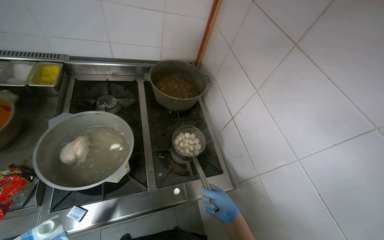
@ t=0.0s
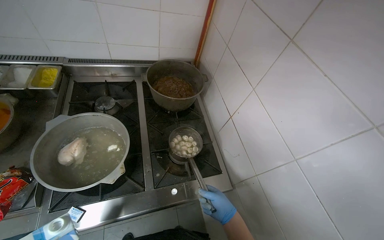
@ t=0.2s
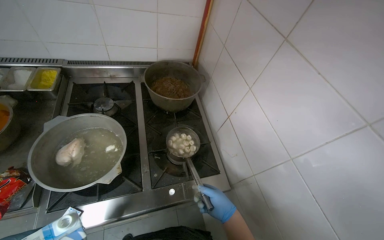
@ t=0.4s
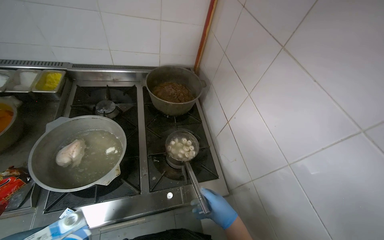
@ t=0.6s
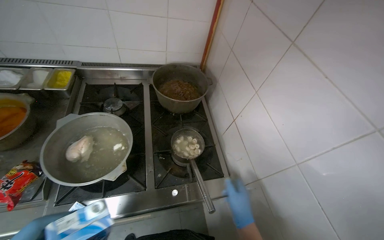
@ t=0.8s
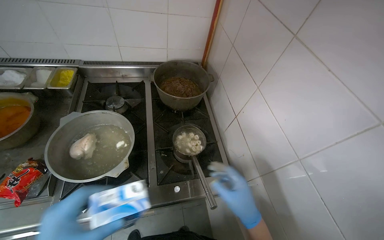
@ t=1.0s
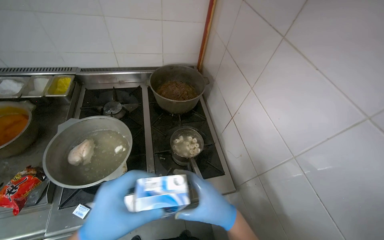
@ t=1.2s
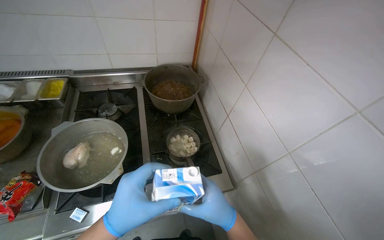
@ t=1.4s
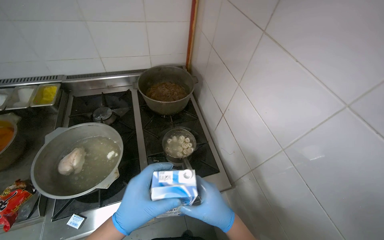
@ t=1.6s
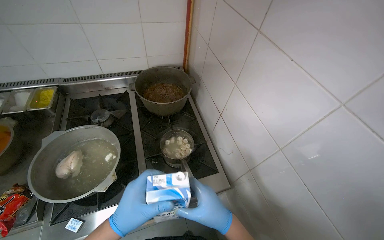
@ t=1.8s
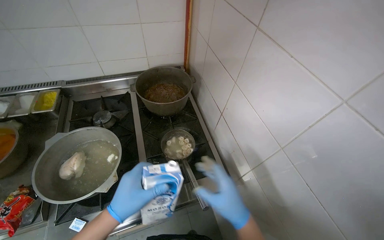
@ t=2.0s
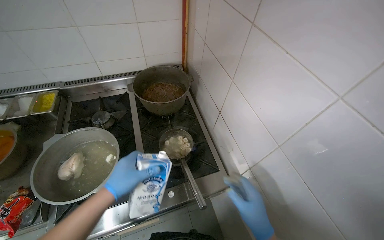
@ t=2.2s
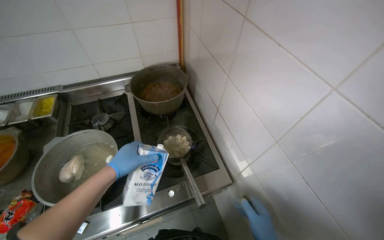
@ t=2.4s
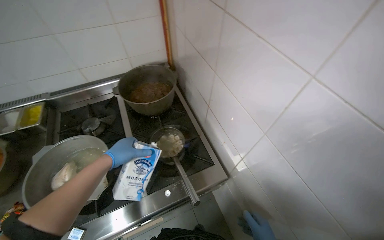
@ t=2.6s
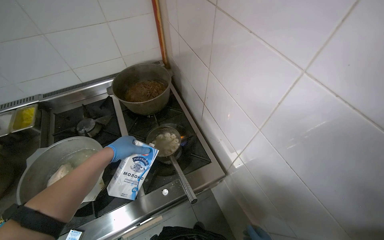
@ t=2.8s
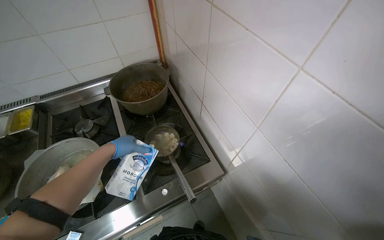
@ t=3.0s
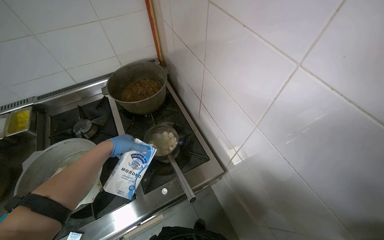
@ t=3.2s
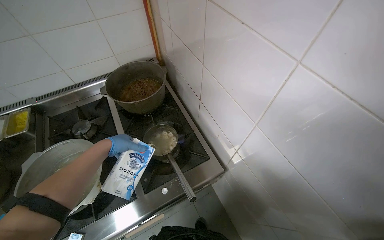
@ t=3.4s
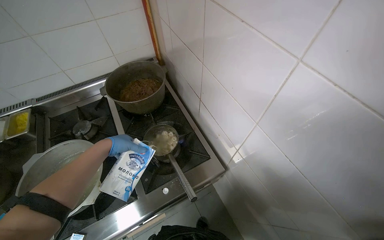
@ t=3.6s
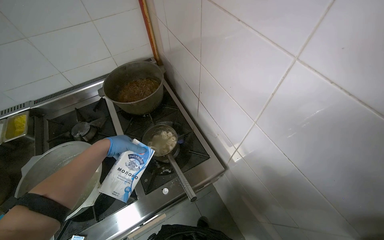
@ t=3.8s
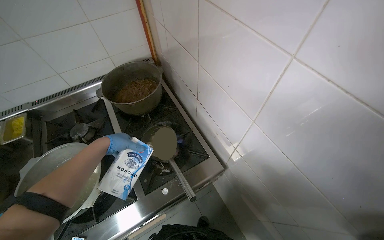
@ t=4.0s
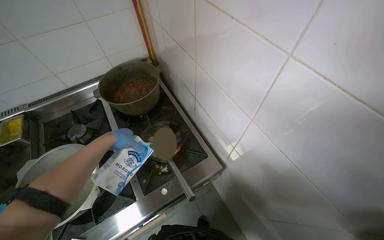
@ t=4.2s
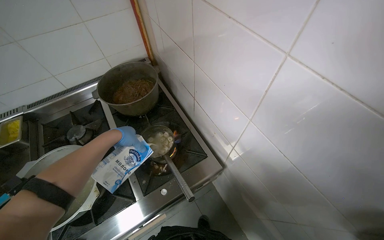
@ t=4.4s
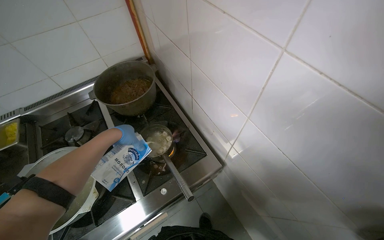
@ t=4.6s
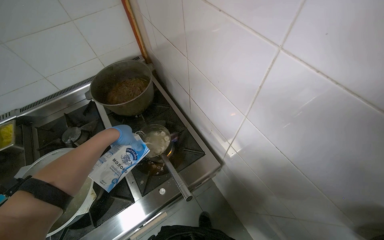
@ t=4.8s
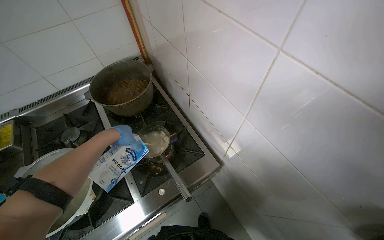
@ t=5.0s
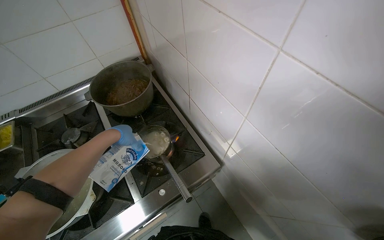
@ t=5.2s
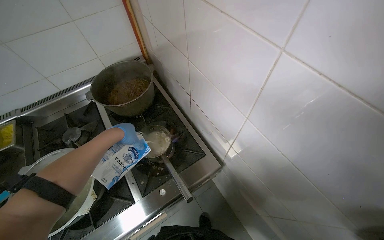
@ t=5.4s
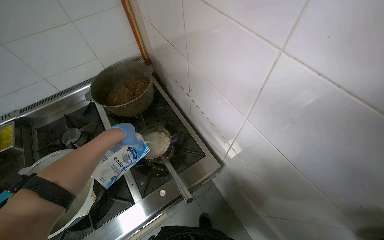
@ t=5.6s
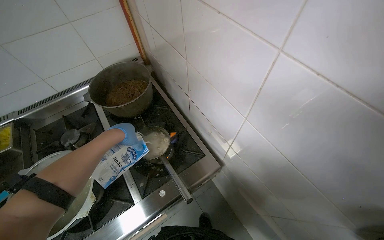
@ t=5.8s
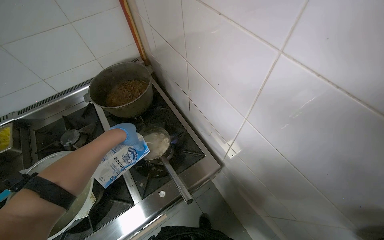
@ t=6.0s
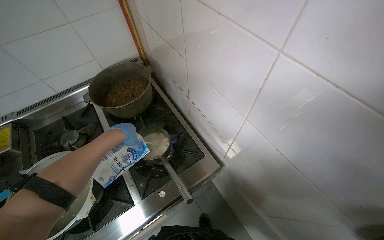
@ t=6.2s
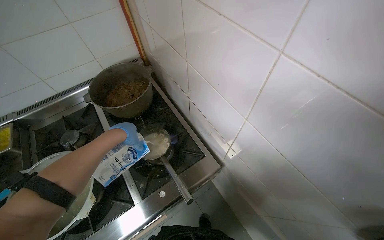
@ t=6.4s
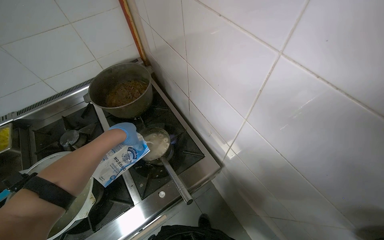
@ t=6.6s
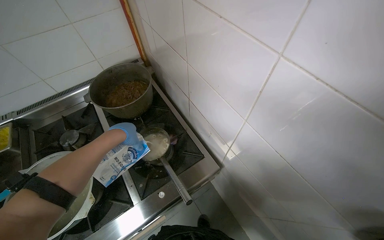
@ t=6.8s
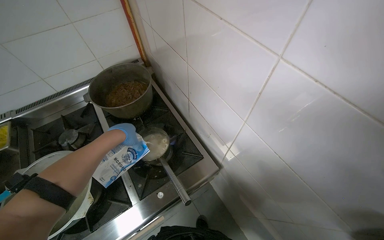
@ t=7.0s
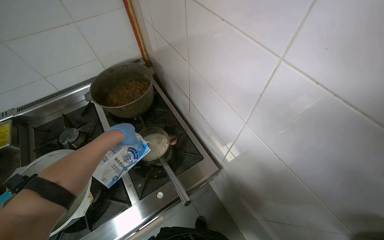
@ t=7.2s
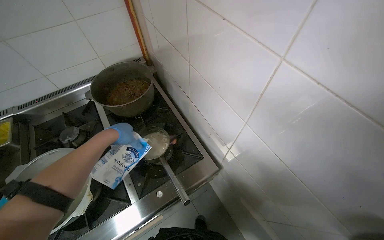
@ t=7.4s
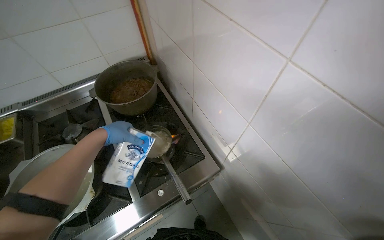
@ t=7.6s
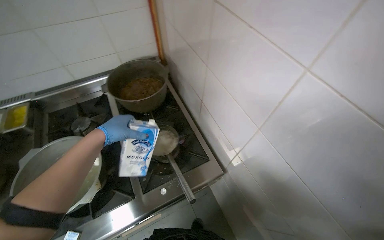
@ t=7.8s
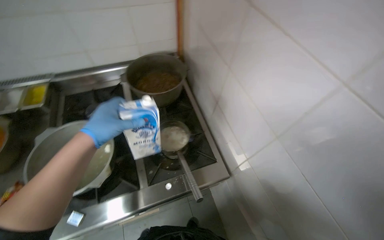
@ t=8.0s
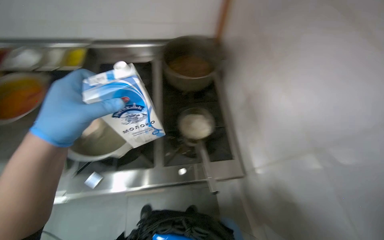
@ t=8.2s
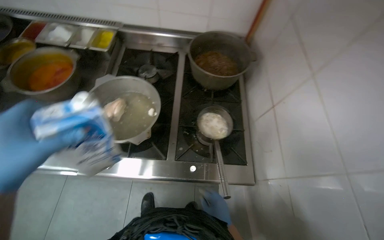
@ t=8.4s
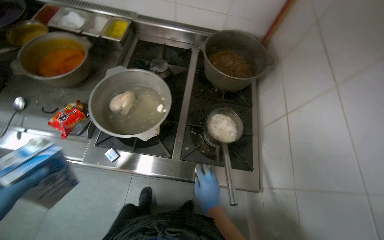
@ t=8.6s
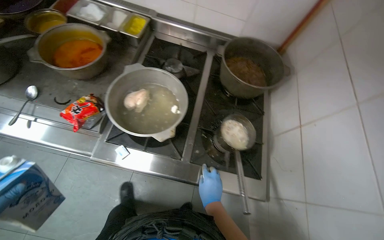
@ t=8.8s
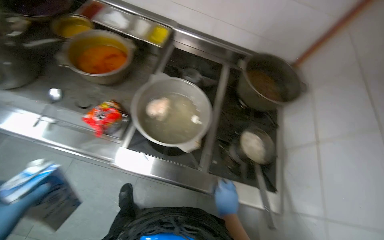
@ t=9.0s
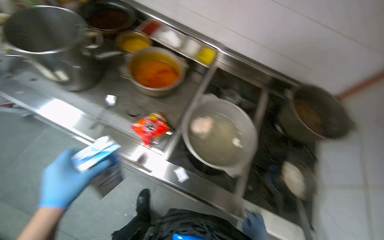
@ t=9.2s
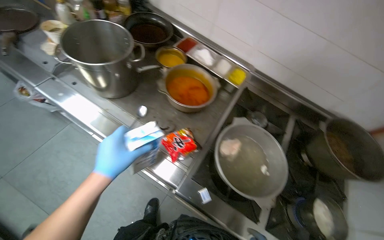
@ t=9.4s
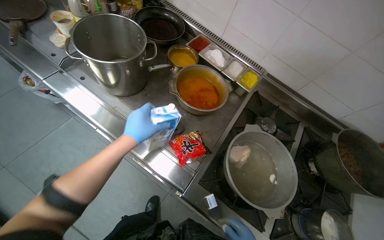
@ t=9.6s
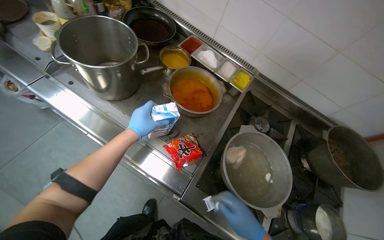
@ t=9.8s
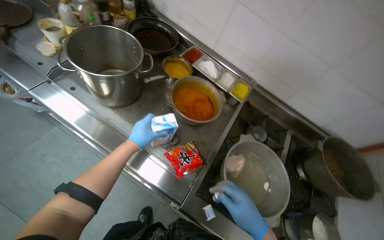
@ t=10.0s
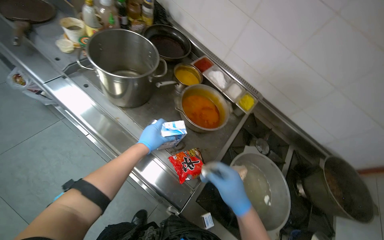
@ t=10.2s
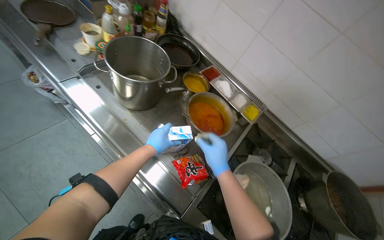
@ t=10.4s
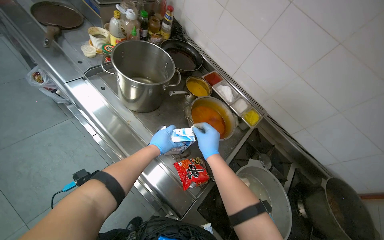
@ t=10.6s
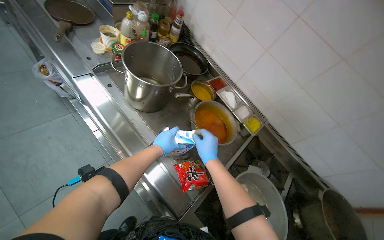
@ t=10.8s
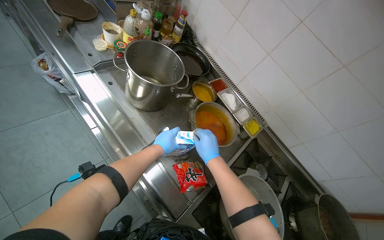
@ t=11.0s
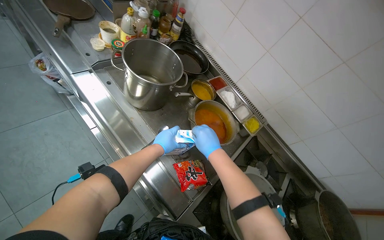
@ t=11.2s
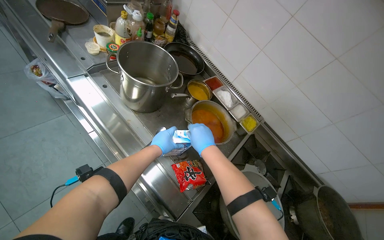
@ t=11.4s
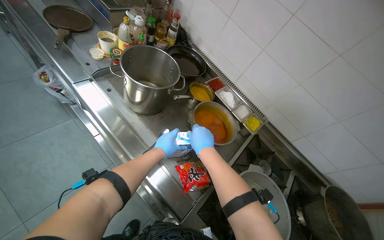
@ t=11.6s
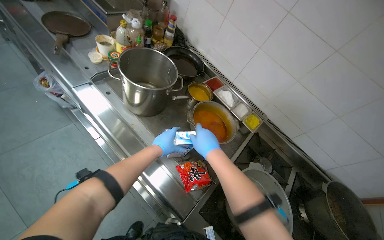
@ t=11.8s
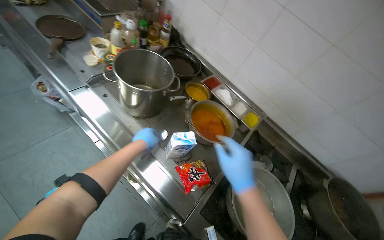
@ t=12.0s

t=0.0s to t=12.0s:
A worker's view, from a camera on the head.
Job: cooking food.
The whole recording: Cooking dumplings in pot. The worker scoops dumplings from the pot, adds milk, and stirs them.
t=0.0s to t=1.6s: The right hand shifts about 10 cm nearer to the camera.
t=1.6s to t=3.0s: The left hand heads farther from the camera and up the picture, covering approximately 25 cm.
t=7.6s to t=9.0s: Everything in view rotates approximately 45 degrees clockwise.
t=9.0s to t=10.4s: The head travels roughly 40 cm. The view tilts approximately 10 degrees upward. The scene rotates clockwise by about 25 degrees.
t=10.4s to t=12.0s: The right hand moves nearer to the camera, approximately 10 cm.

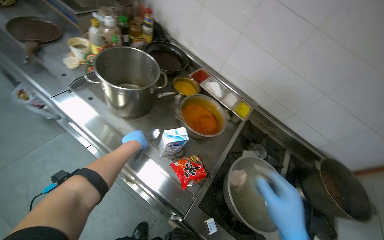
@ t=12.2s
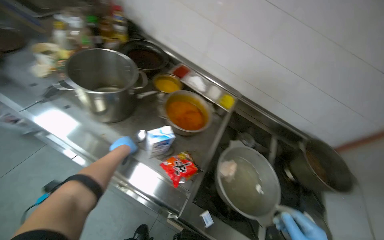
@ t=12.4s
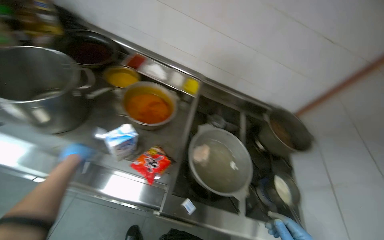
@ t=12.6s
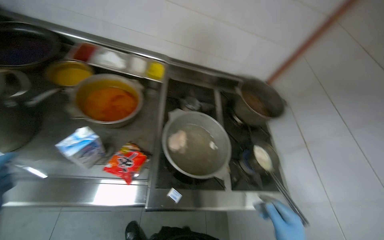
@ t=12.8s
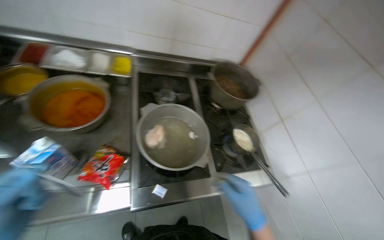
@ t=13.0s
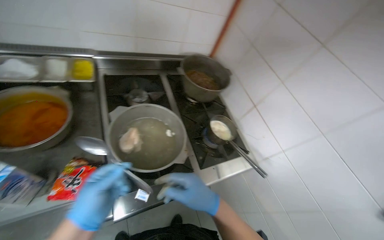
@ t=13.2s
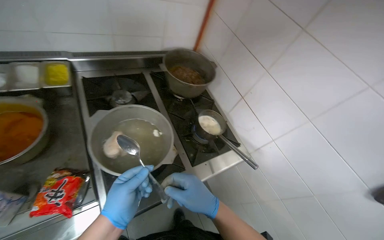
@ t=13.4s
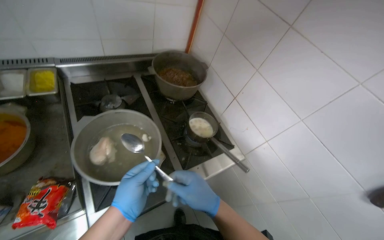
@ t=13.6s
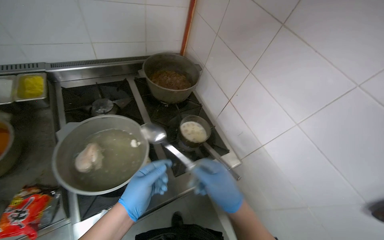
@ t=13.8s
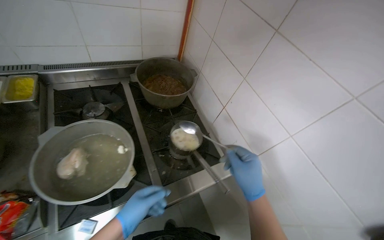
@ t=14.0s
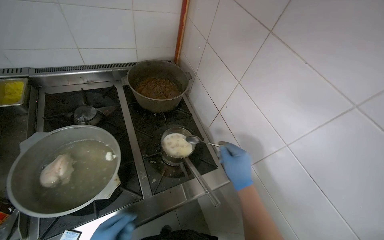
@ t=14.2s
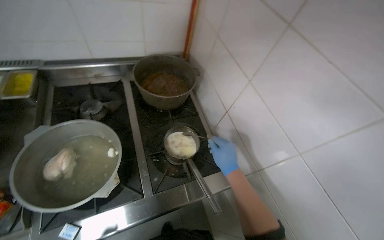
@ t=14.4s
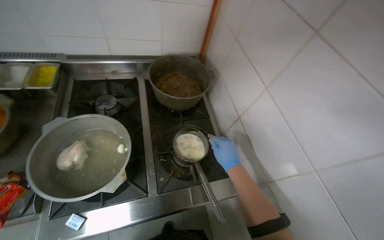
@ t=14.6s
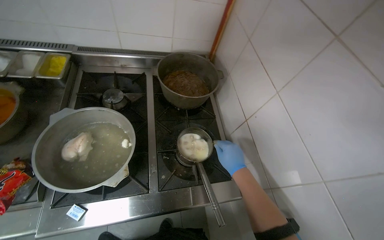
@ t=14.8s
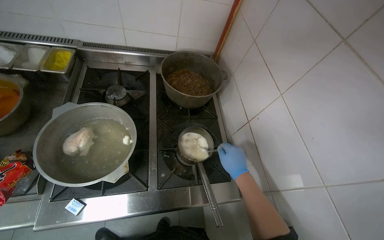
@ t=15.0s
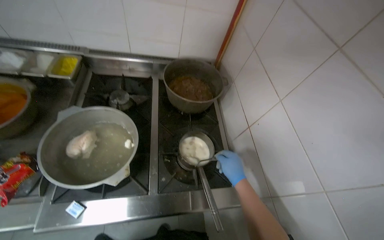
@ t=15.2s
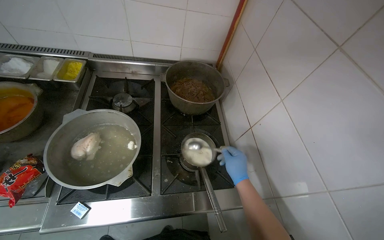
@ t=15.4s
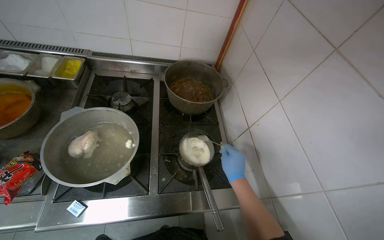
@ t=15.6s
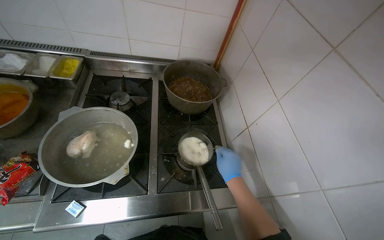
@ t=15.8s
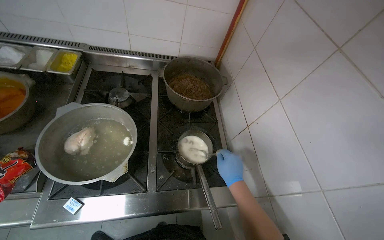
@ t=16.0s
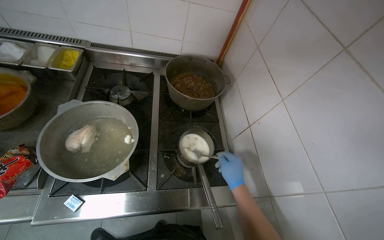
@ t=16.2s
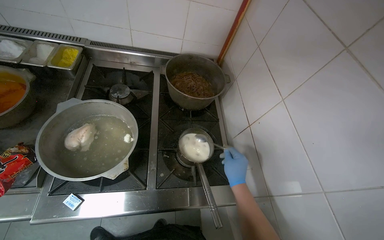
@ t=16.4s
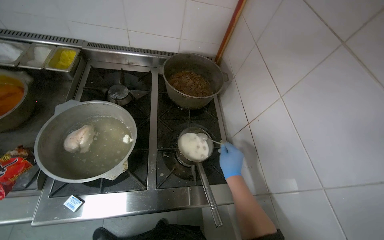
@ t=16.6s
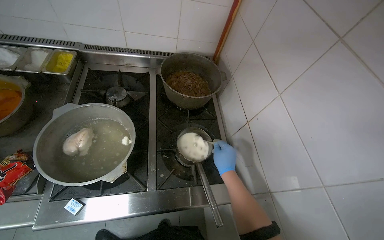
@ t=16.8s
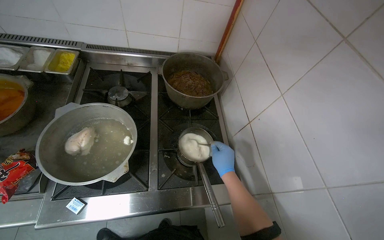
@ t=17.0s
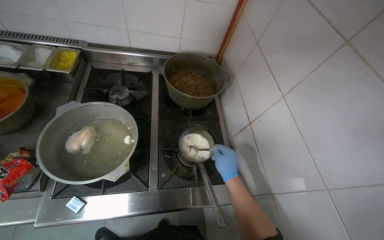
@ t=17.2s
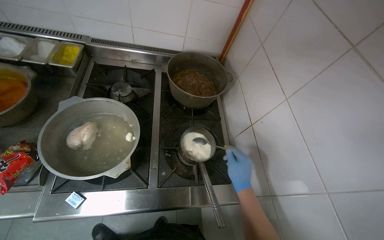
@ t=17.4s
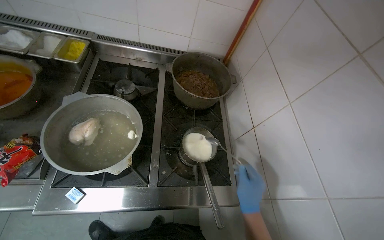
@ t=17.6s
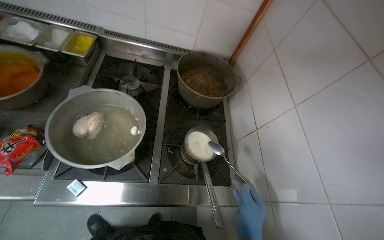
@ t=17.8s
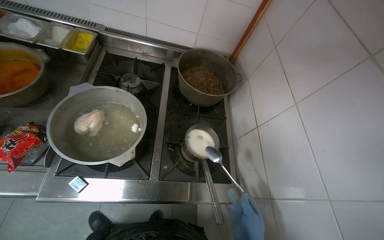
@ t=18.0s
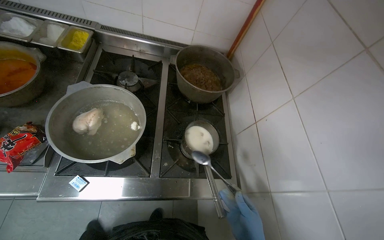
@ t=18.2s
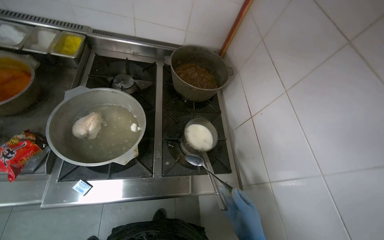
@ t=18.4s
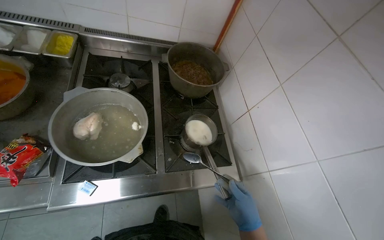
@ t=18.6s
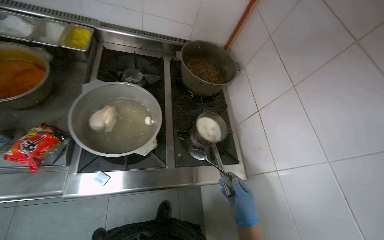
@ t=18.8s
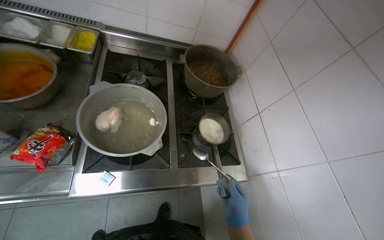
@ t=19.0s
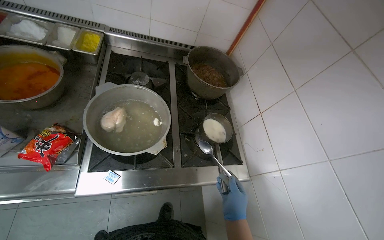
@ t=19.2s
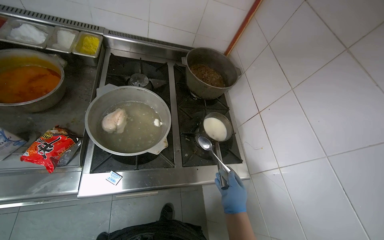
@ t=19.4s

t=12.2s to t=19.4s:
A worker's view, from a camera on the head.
Job: cooking food.
The whole recording: Cooking dumplings in pot. The worker scoops dumplings from the pot, adds milk, and stirs them.
t=12.2s to t=13.6s: The head turns to the right by approximately 60 degrees. The camera pitches downward, by roughly 20 degrees.
t=13.6s to t=15.0s: The head turns to the left by roughly 20 degrees. The right hand travels farther from the camera, to the right and up the picture by approximately 35 cm.
